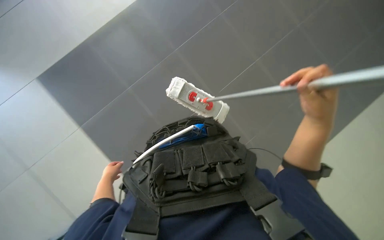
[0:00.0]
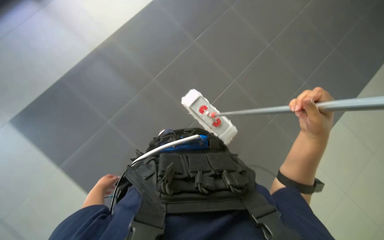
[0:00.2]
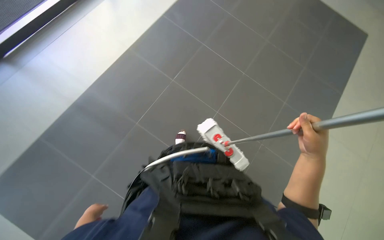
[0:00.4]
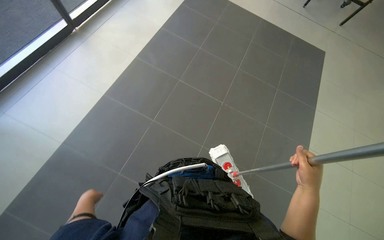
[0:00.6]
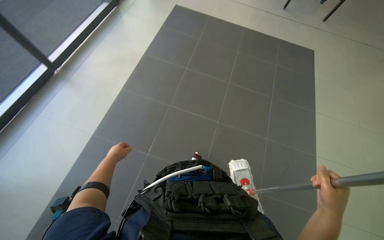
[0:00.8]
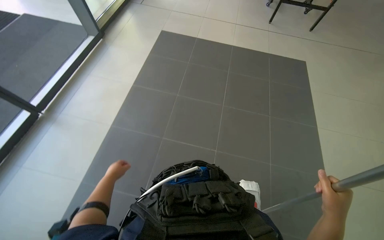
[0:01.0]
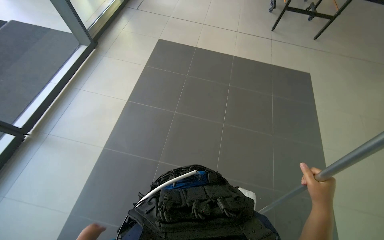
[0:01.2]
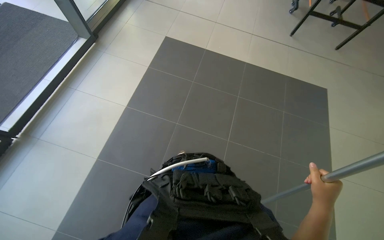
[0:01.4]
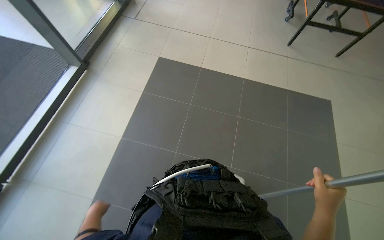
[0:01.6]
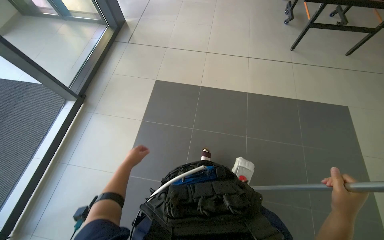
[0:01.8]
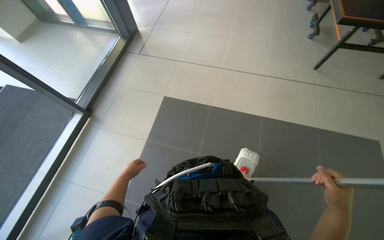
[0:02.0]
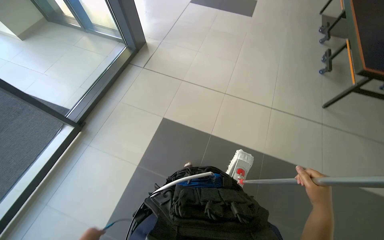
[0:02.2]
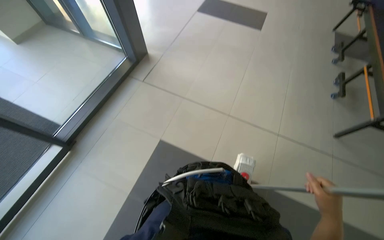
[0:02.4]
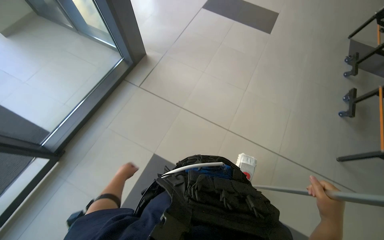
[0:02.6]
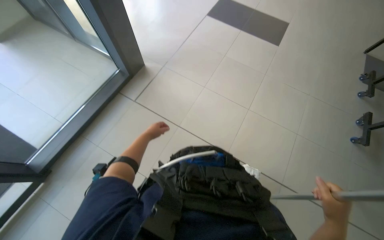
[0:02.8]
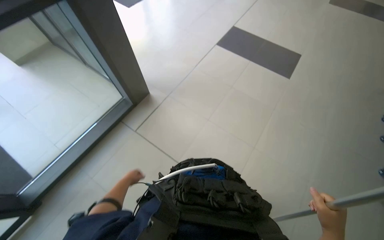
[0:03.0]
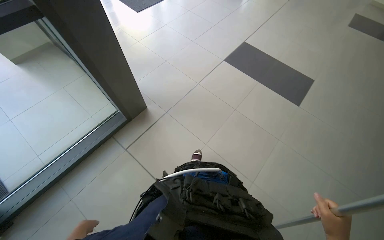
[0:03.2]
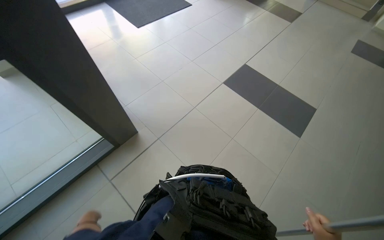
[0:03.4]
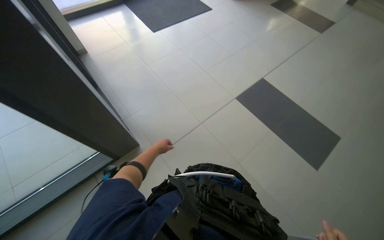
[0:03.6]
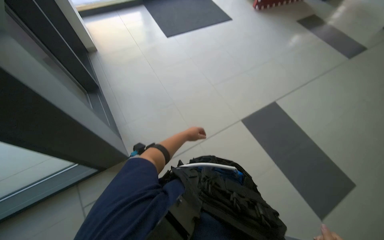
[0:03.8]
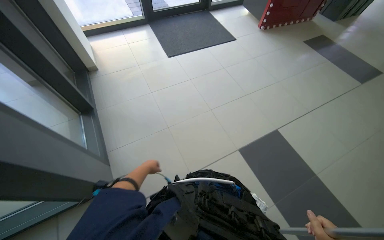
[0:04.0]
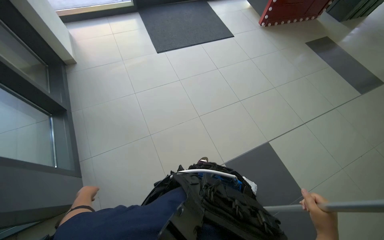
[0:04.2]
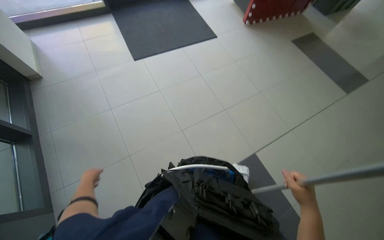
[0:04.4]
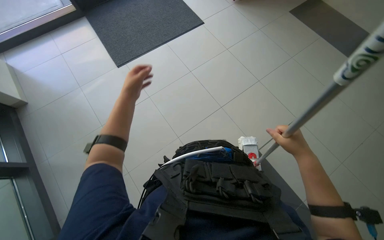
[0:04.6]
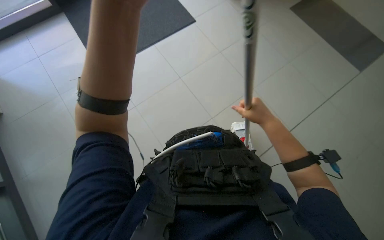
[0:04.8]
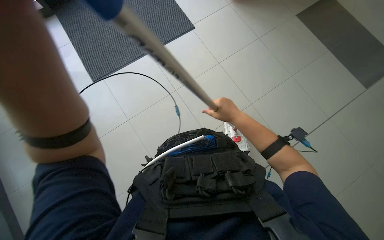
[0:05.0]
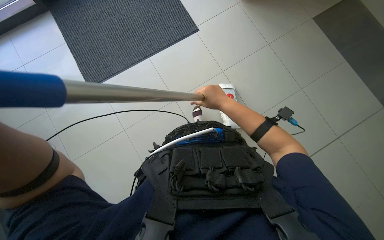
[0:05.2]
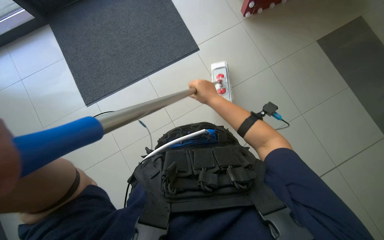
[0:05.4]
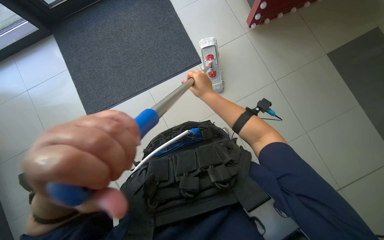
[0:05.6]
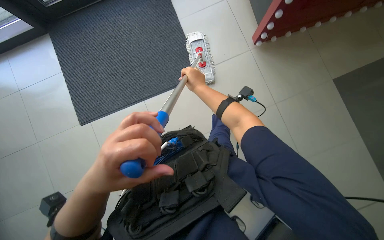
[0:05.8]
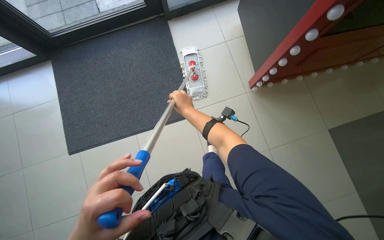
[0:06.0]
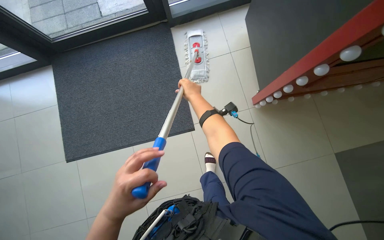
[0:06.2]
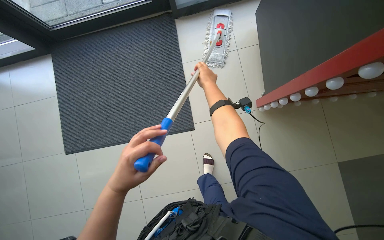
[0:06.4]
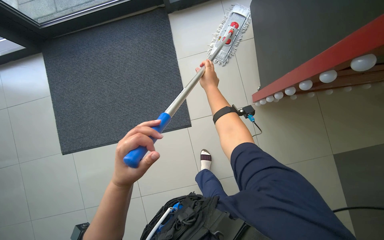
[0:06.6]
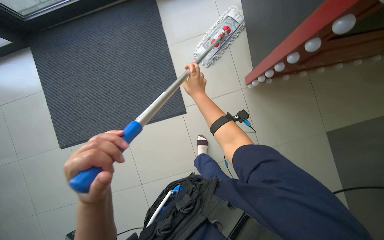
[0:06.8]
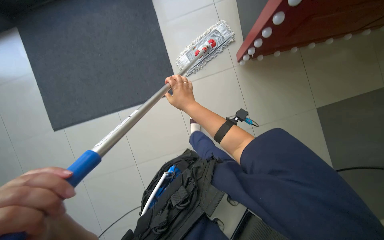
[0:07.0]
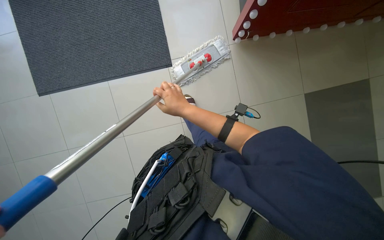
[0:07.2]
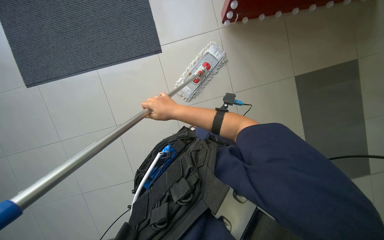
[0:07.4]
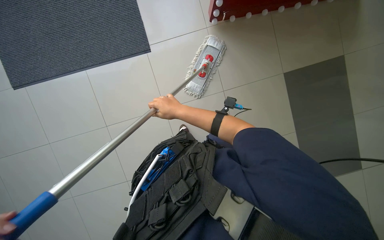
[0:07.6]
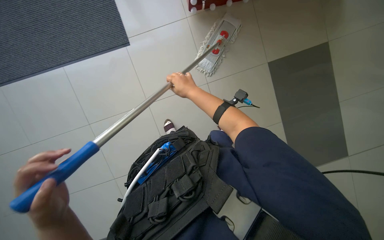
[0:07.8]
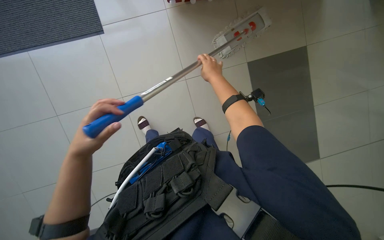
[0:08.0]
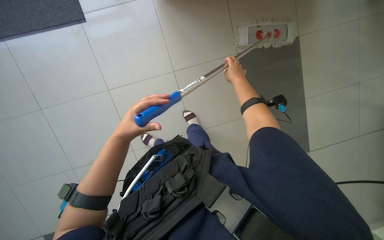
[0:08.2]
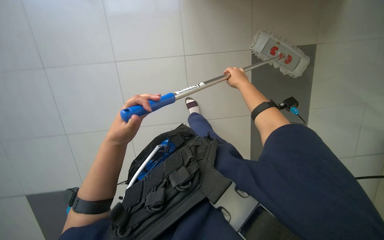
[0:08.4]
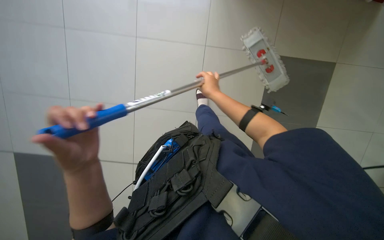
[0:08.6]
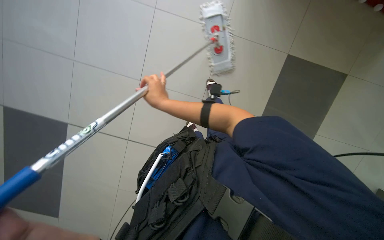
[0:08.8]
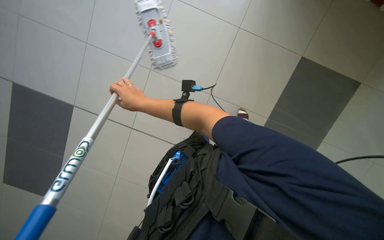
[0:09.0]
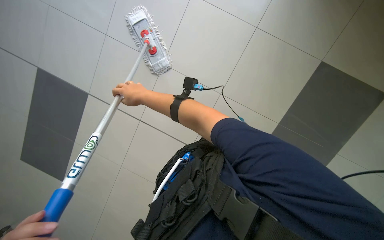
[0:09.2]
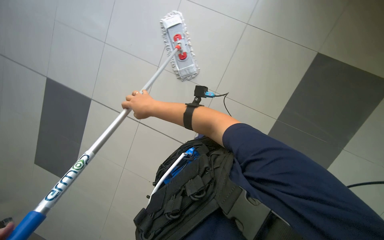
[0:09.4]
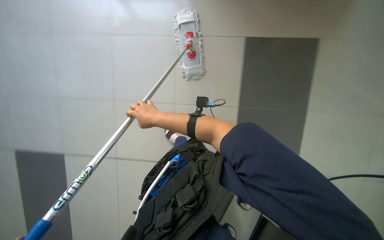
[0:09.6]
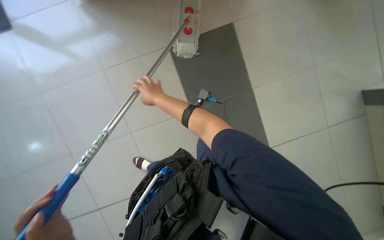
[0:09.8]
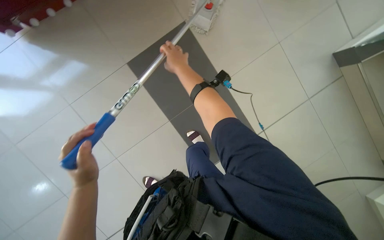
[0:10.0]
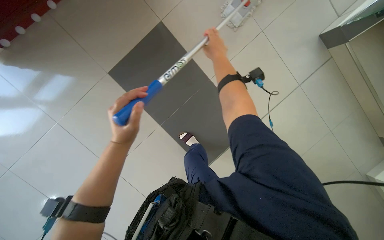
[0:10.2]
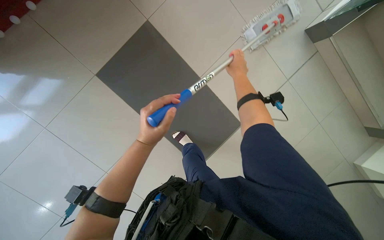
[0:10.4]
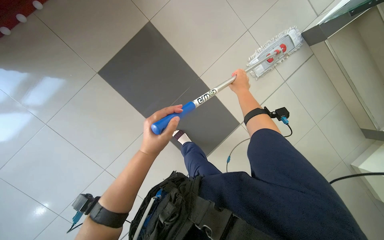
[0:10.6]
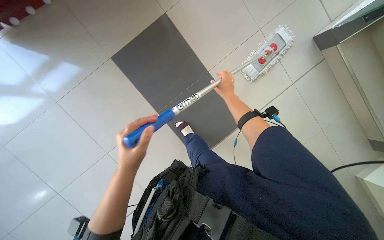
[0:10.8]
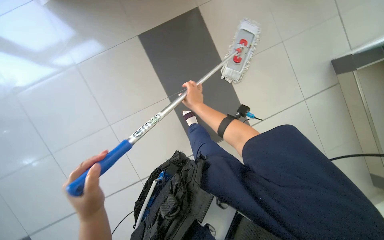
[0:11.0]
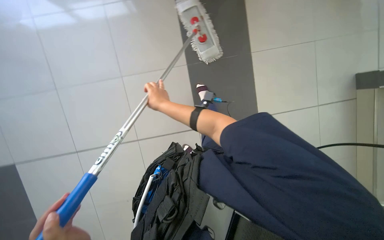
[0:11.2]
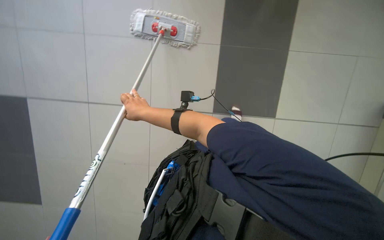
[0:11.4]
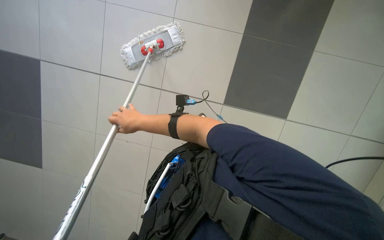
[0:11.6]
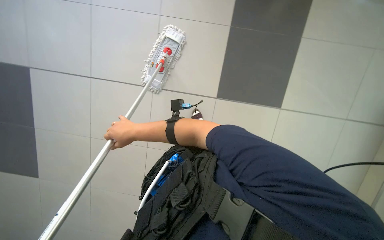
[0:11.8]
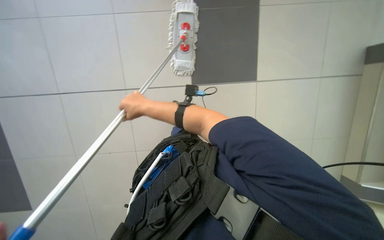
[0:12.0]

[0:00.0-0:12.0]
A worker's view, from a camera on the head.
Job: mopping floor.
The whole recording: Mopping floor. The worker continues mopping the tiled floor with a white mop head.
0:00.0 to 0:01.6: The camera is carried about 80 cm. The wearer looks some 25 degrees further upward.
0:03.0 to 0:04.4: The wearer moves roughly 1 m.
0:04.4 to 0:06.0: The right hand travels up the picture, farther from the camera and to the left by about 50 cm.
0:06.0 to 0:07.6: The view tilts roughly 20 degrees downward.
0:07.6 to 0:09.0: The view tilts about 15 degrees downward.
0:09.0 to 0:10.4: The view tilts some 15 degrees downward. The right hand moves to the right, about 40 cm.
0:10.4 to 0:12.0: The view pans to the left by roughly 20 degrees. The right hand is displaced to the left and down the picture by approximately 35 cm.

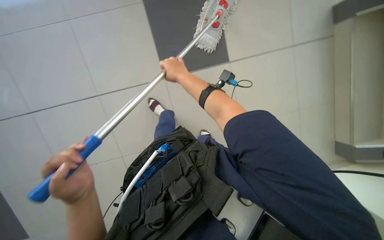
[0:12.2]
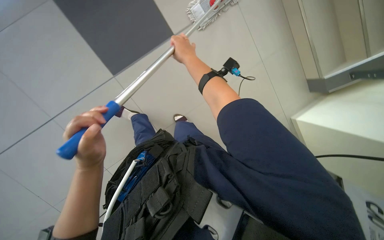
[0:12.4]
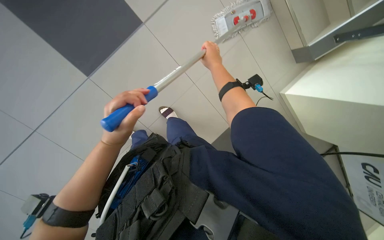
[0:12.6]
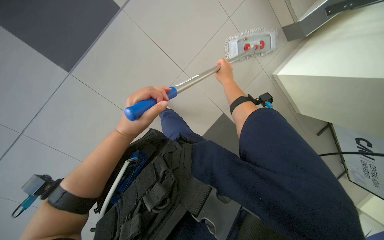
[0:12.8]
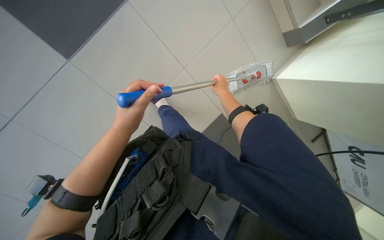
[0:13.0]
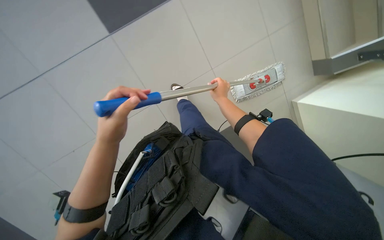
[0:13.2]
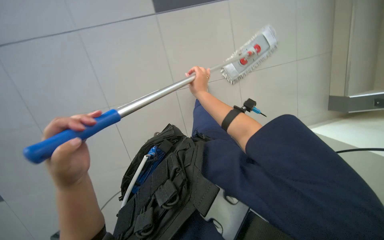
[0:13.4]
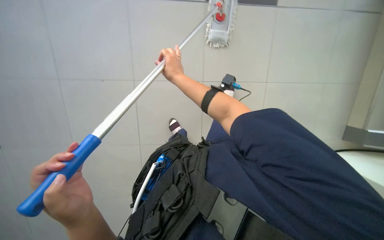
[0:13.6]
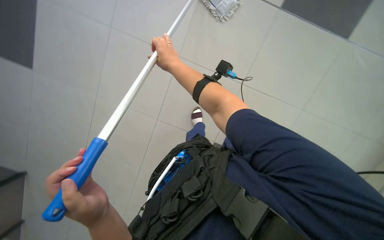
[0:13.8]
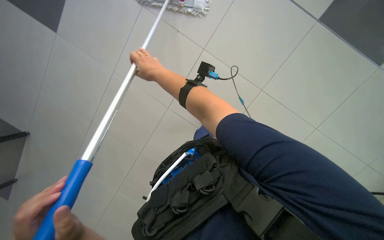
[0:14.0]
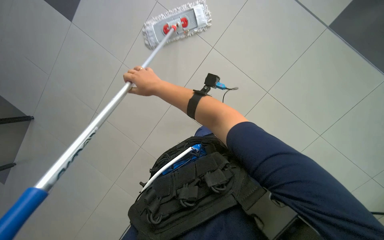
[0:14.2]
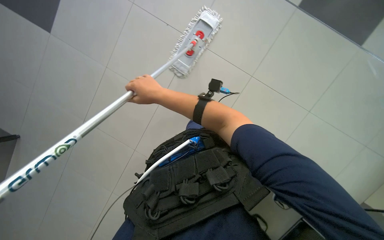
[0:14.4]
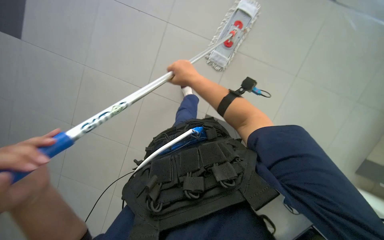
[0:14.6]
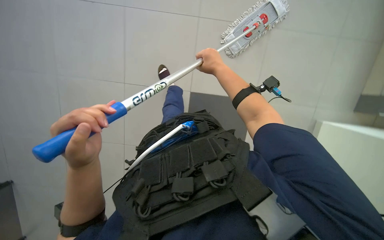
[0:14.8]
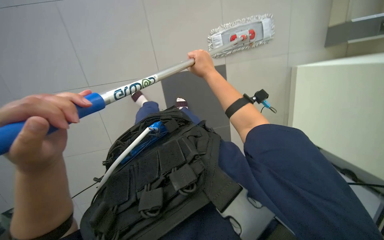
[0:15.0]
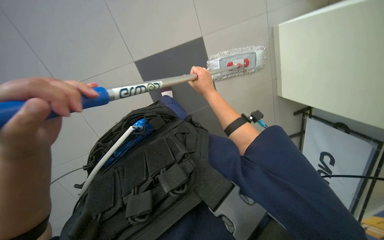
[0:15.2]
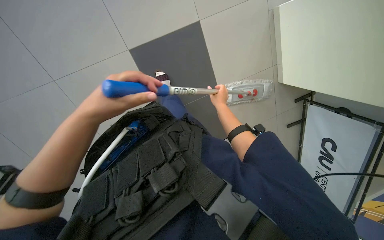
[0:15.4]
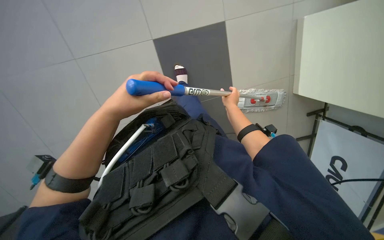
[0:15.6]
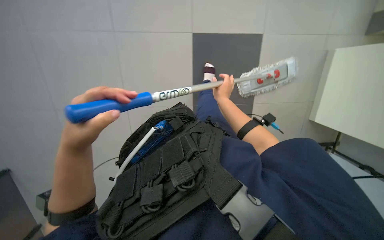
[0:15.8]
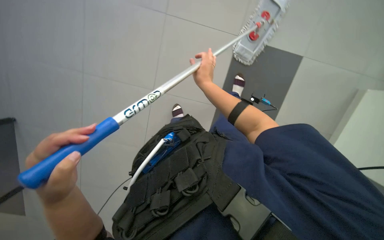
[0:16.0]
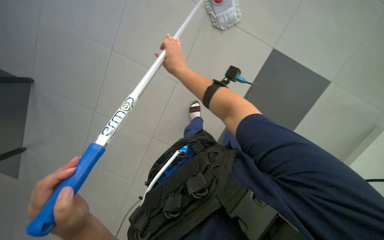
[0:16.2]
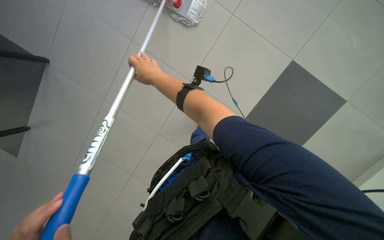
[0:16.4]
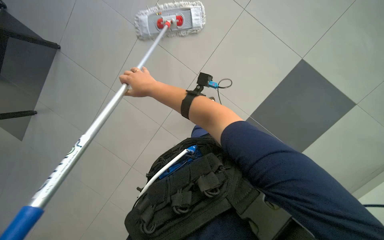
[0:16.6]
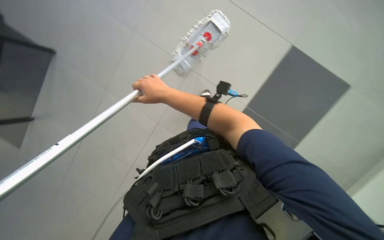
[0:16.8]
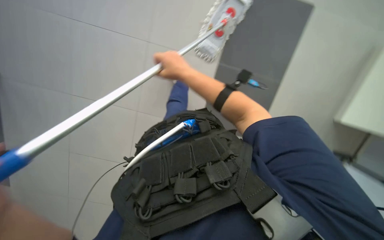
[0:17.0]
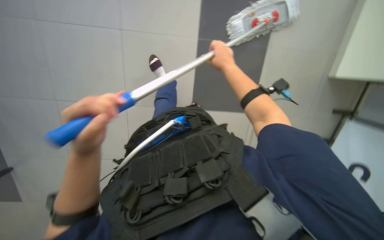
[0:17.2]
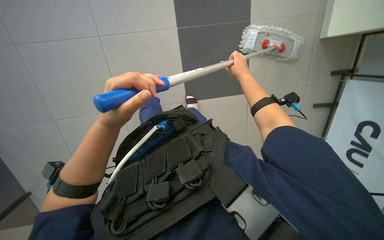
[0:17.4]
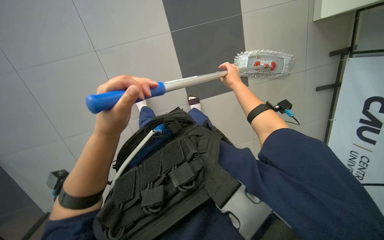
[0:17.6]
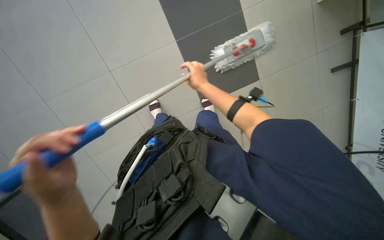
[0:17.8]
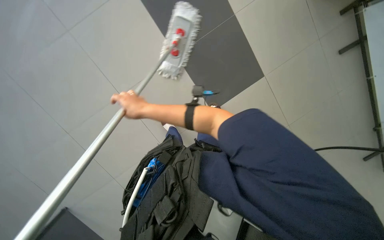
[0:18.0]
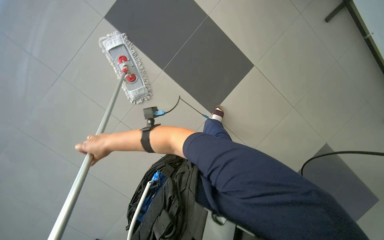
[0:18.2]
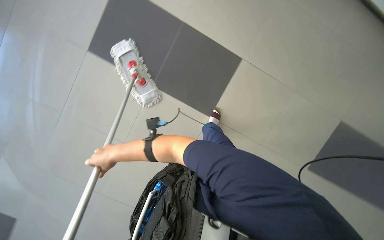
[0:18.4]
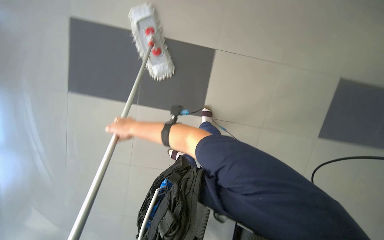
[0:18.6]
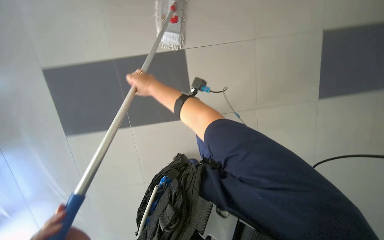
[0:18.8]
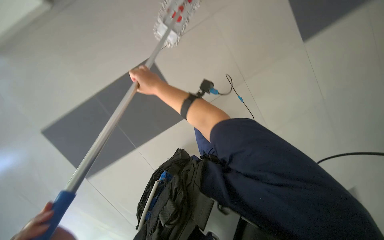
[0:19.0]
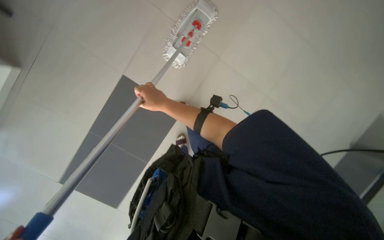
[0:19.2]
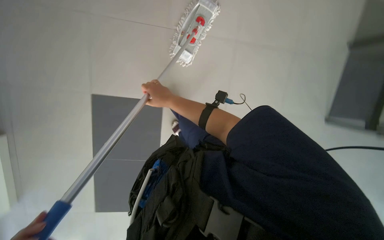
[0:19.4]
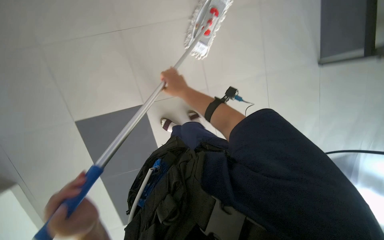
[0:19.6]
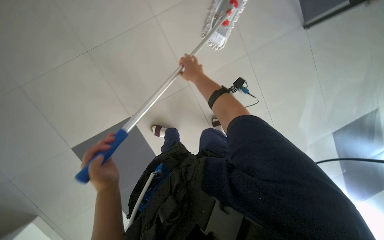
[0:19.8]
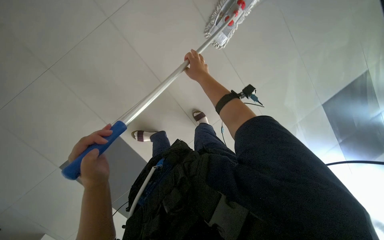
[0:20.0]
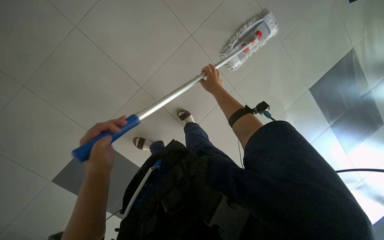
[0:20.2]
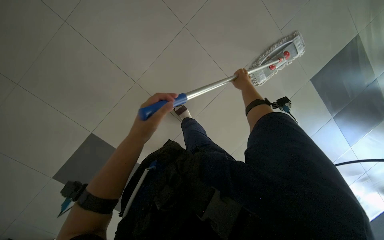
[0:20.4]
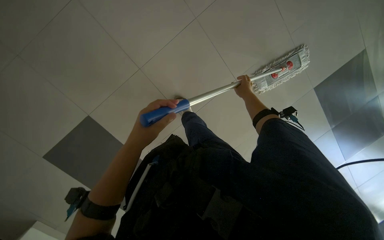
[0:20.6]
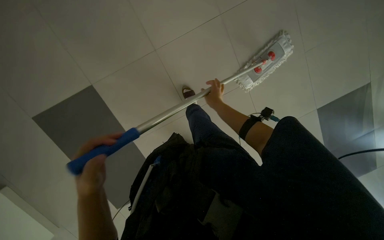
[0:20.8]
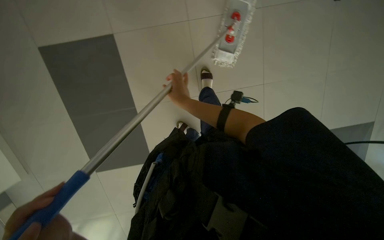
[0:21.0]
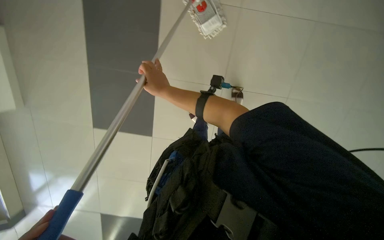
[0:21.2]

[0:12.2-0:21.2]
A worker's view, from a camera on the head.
Job: mopping floor.
The whole recording: Mopping floor. The worker continues mopping the tiled floor with a white mop head.
0:13.8 to 0:15.2: The view tips downward by approximately 15 degrees. The right hand shifts approximately 30 cm farther from the camera, to the right and down the picture.
0:15.2 to 0:16.6: The view swings roughly 20 degrees to the left. The view tips upward by some 15 degrees. The right hand is displaced to the left and nearer to the camera by roughly 30 cm.
0:18.2 to 0:19.8: The camera sweeps to the left, by some 15 degrees. The view tips downward by about 15 degrees. The right hand heads to the right and up the picture, covering roughly 30 cm.
